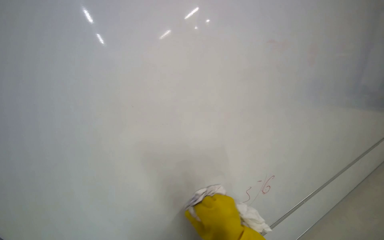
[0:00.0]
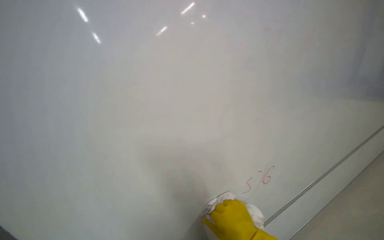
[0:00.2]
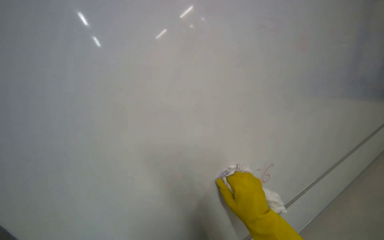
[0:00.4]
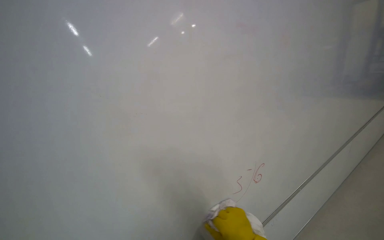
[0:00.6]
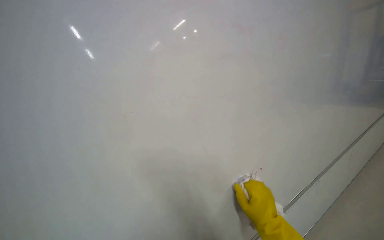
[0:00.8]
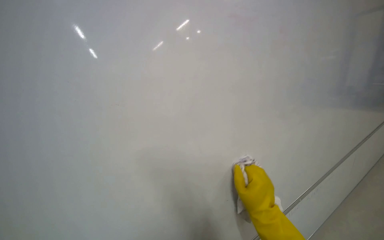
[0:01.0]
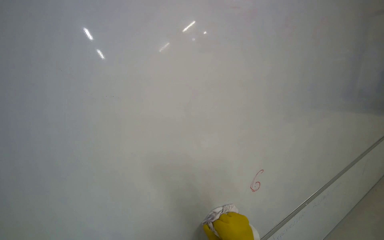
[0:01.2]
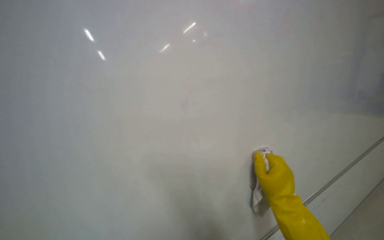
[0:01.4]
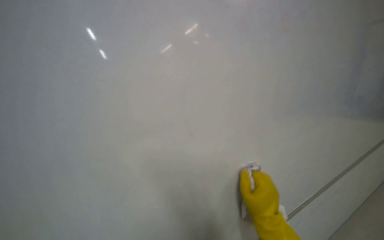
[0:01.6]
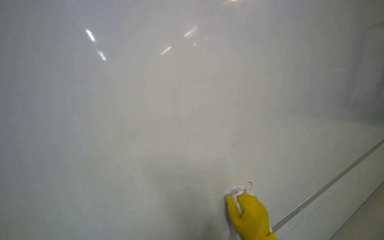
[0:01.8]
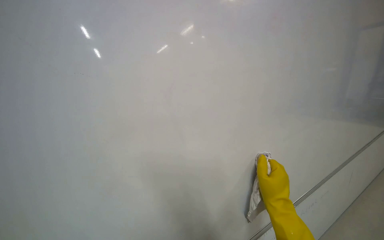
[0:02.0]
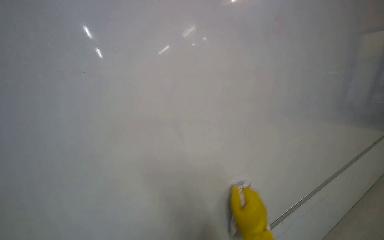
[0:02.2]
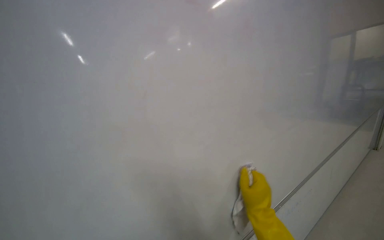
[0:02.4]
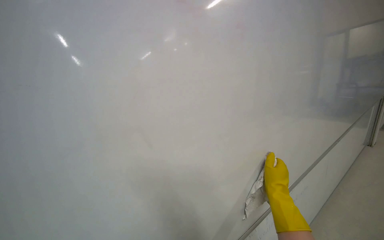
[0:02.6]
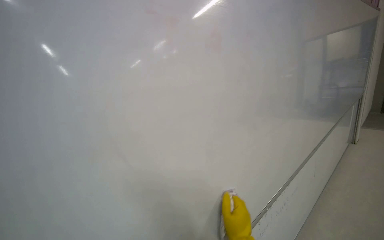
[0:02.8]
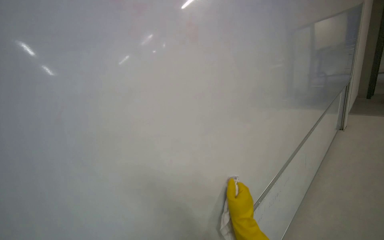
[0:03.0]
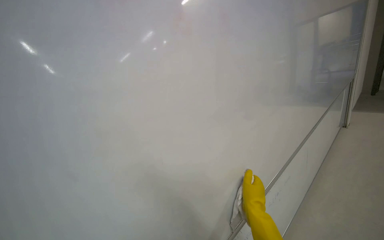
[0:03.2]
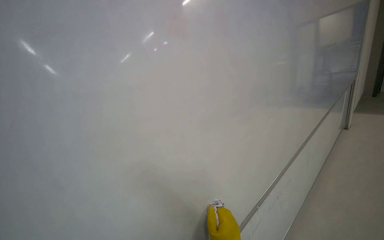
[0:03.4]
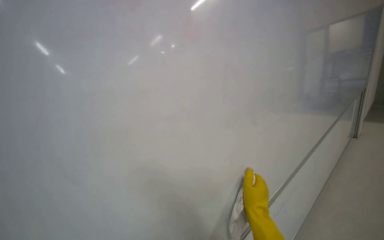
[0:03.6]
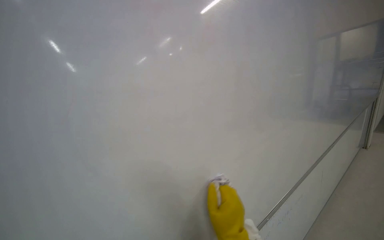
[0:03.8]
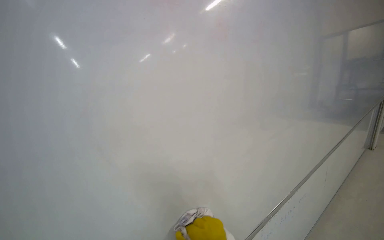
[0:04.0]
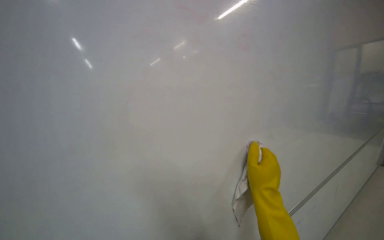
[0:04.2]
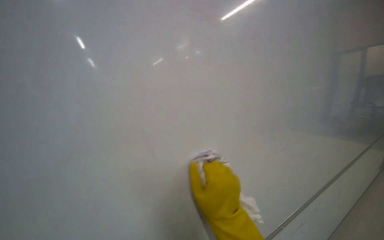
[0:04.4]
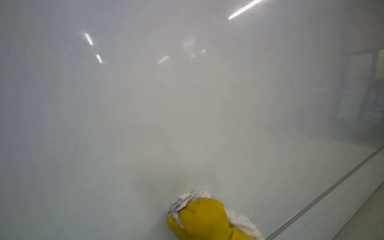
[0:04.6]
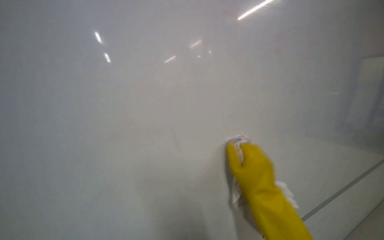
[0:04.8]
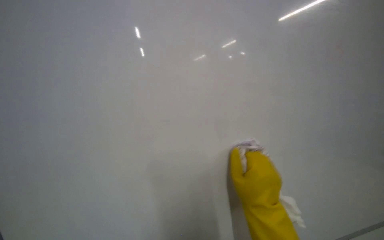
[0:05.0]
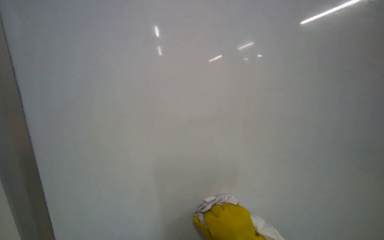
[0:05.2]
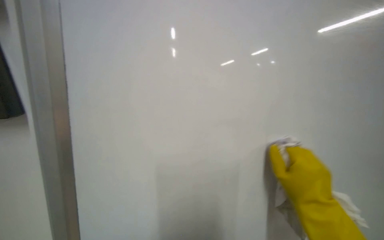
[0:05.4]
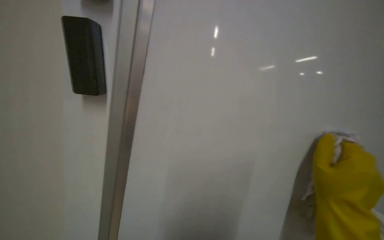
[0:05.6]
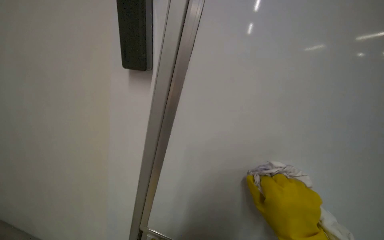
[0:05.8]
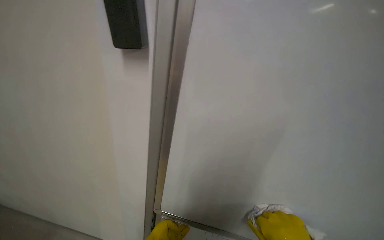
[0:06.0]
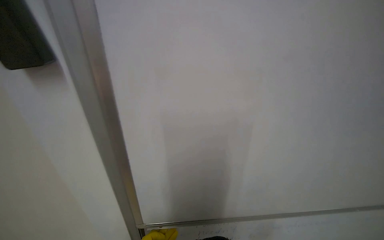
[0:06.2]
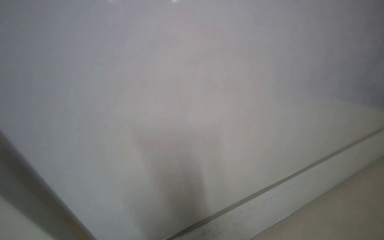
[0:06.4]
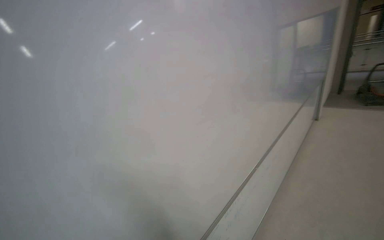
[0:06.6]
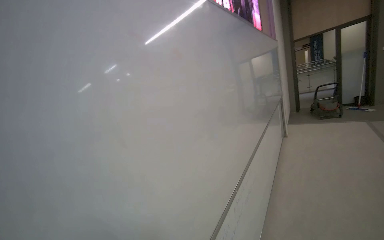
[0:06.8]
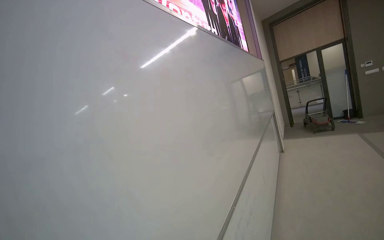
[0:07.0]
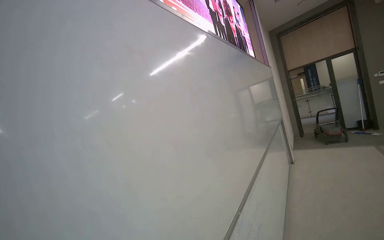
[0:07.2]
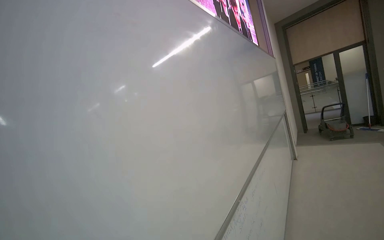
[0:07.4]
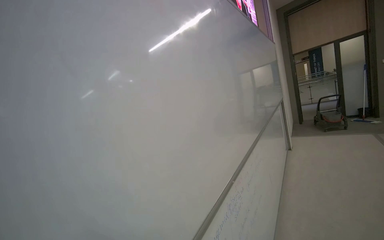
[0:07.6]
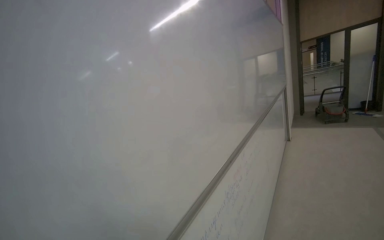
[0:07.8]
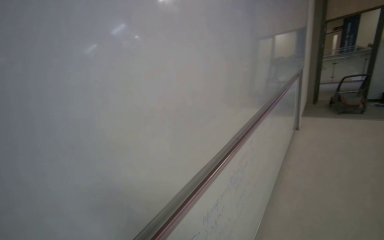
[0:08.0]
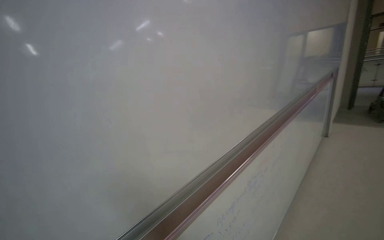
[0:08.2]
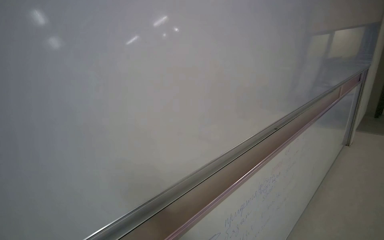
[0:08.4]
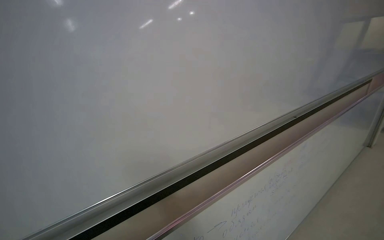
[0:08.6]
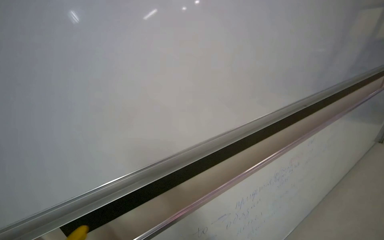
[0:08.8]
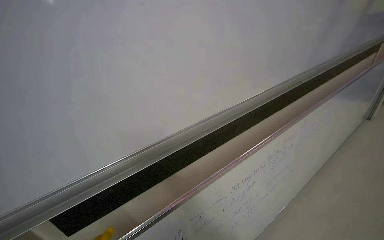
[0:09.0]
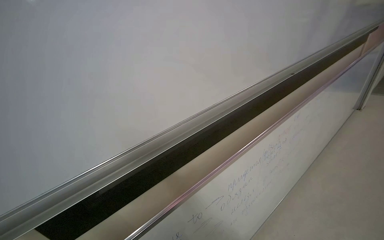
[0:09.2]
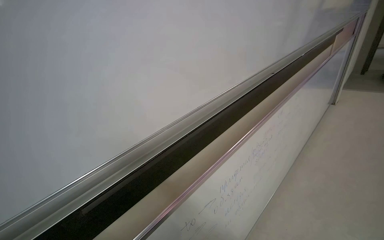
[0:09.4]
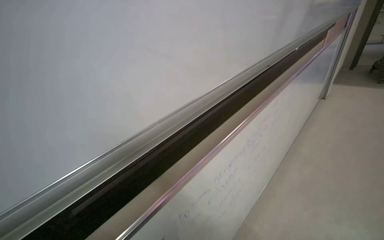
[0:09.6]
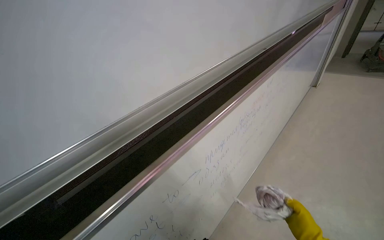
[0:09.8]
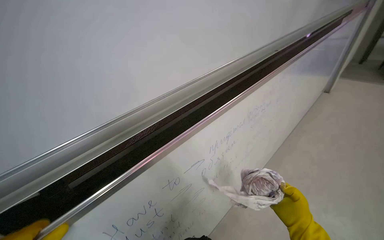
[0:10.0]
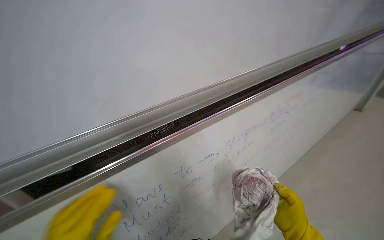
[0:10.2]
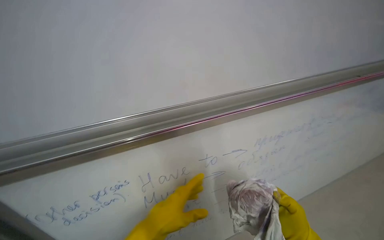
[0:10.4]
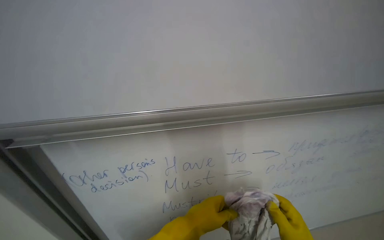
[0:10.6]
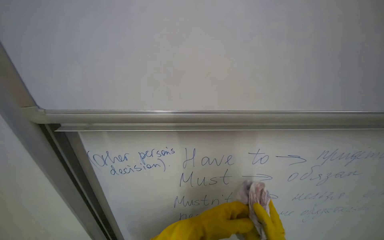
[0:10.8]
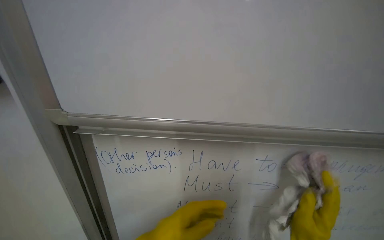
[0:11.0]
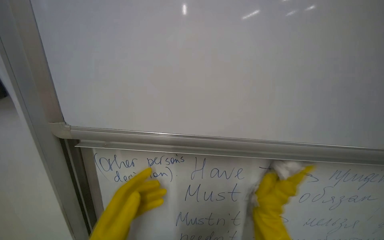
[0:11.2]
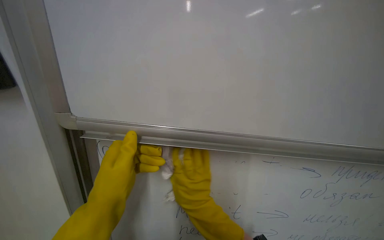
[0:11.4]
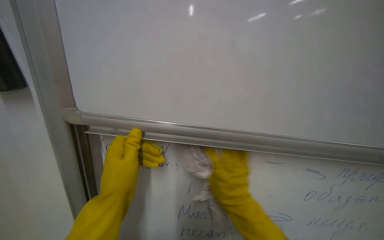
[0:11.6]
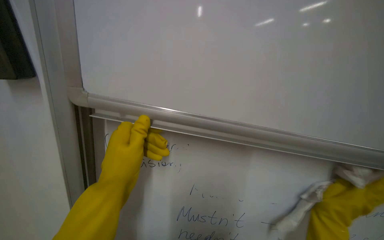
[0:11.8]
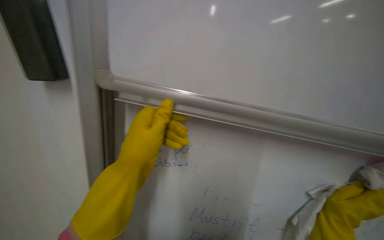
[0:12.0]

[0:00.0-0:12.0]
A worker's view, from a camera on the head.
Job: wiping surfaces.
The whole recording: Wiping whiteboard. The worker wipes the whiteboard clean with a cloth.
0:06.0 to 0:07.6: The wearer looks some 20 degrees further upward.
0:07.6 to 0:09.0: The head rotates about 25 degrees to the left. The view tilts approximately 20 degrees downward.
0:10.4 to 0:12.0: The wearer's head swings approximately 25 degrees to the left. The view tips upward by about 15 degrees.

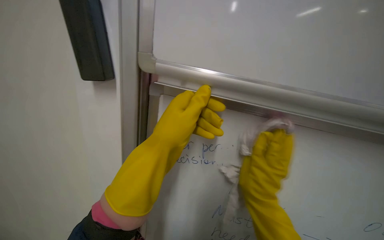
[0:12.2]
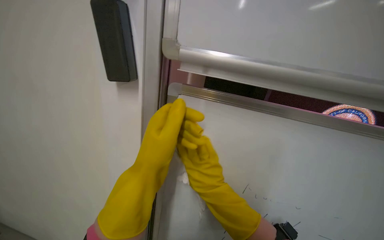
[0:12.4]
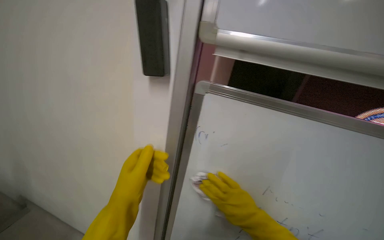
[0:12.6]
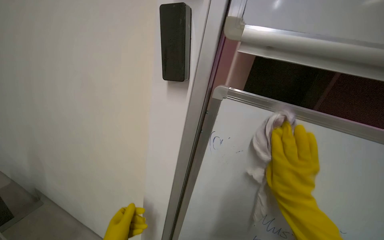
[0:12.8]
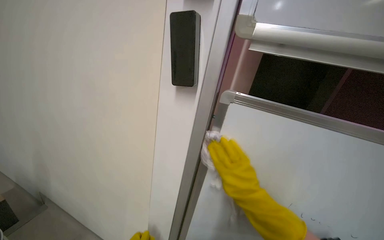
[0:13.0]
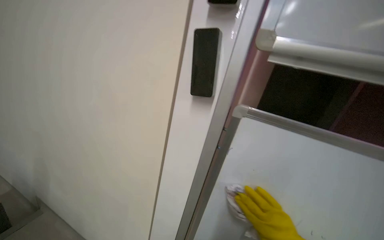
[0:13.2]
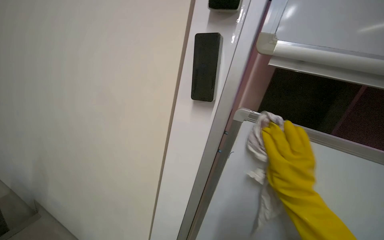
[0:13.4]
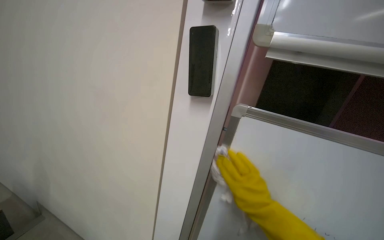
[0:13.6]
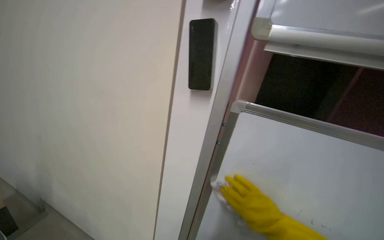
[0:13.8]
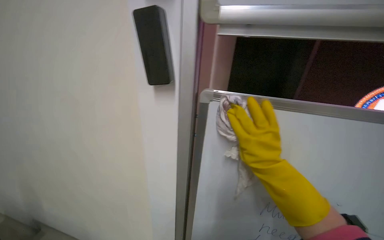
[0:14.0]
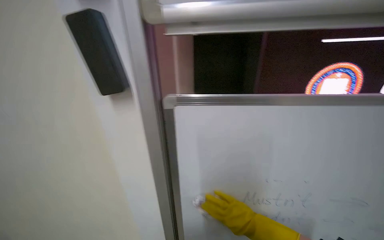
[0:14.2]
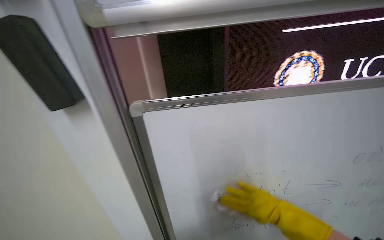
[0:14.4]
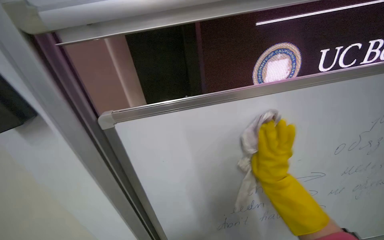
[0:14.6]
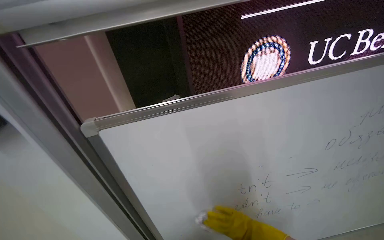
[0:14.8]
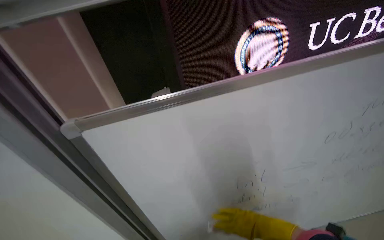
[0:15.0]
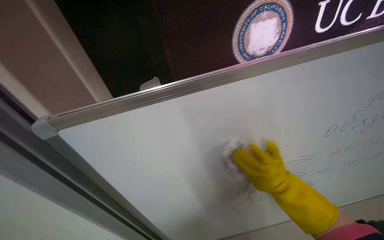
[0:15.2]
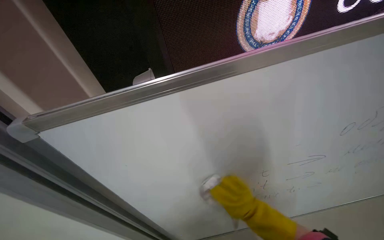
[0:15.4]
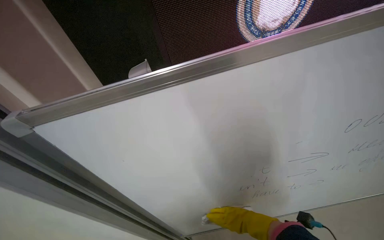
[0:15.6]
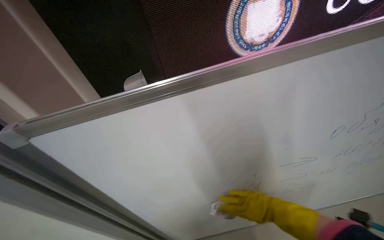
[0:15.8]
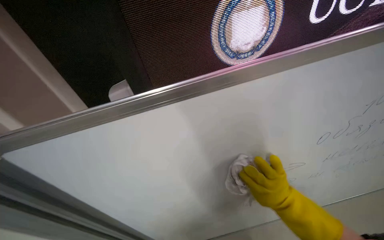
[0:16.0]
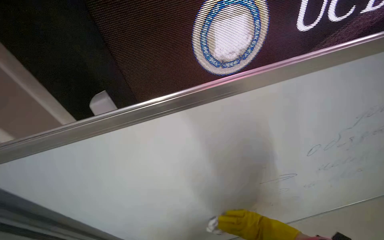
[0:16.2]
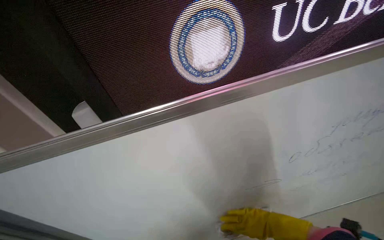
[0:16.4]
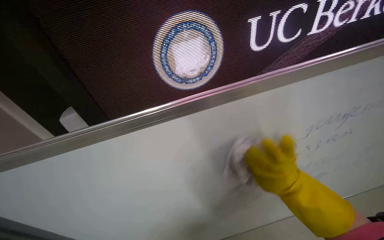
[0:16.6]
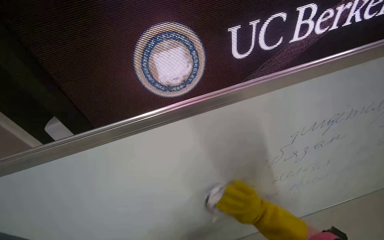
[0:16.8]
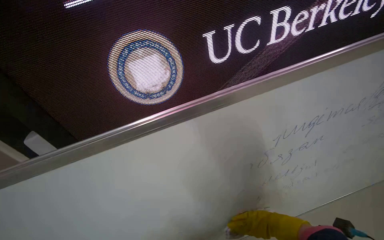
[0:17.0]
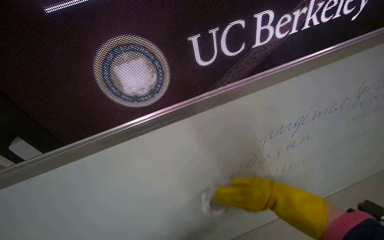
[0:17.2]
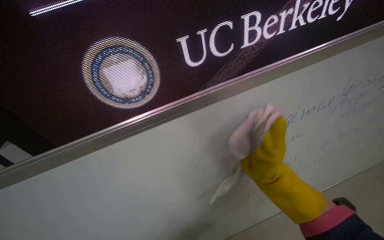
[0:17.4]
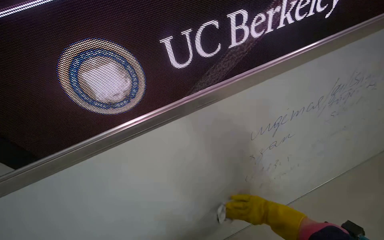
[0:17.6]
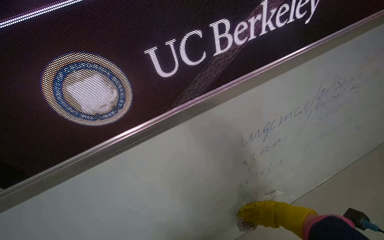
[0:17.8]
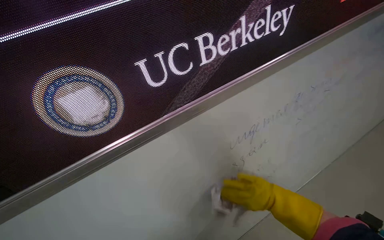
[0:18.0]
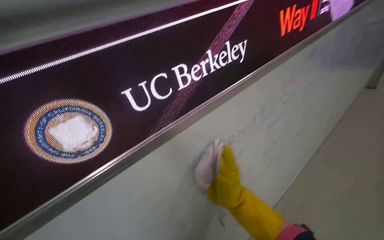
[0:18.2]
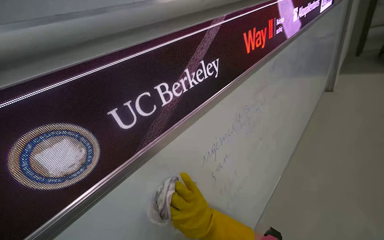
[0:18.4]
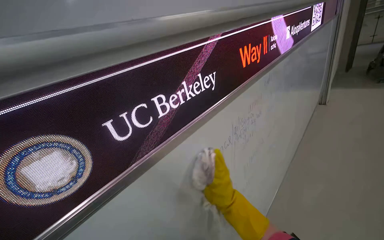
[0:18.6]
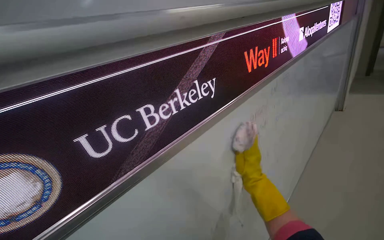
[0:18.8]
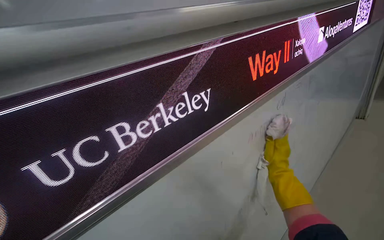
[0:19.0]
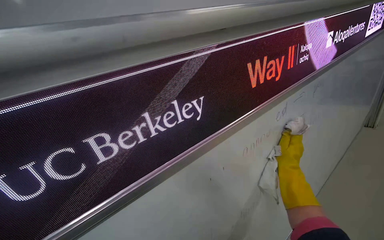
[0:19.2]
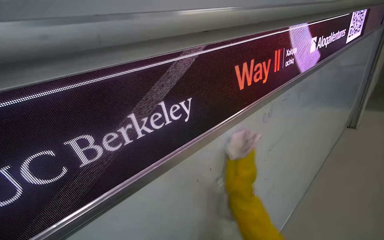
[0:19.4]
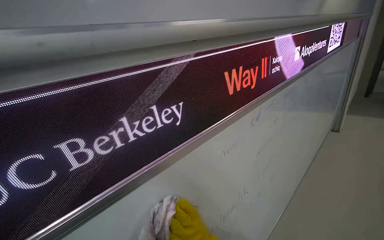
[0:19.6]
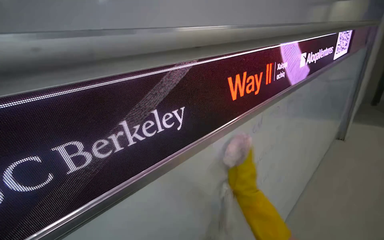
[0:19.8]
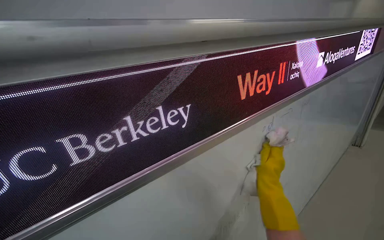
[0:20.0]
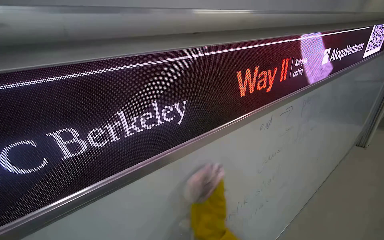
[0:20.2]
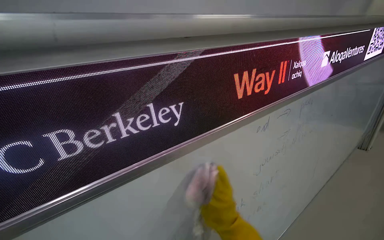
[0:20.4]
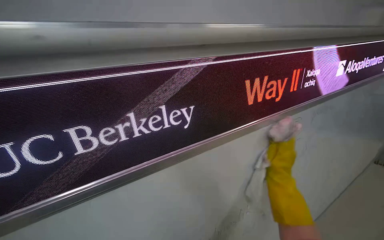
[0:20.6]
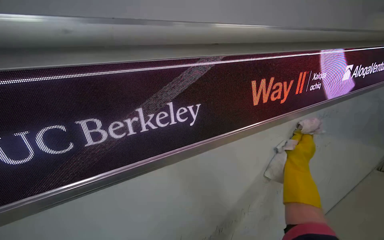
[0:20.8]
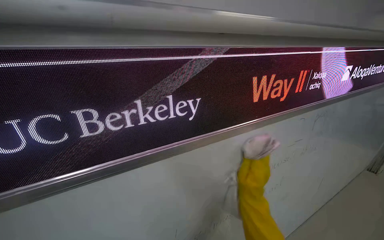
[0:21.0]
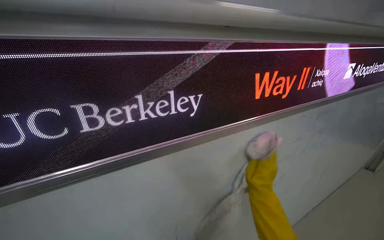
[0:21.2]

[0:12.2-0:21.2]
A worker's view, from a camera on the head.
Job: wiping surfaces.
The whole recording: Wiping whiteboard. The worker wipes the whiteboard clean with a cloth.
0:12.2 to 0:13.8: The right hand goes left and right, approximately 20 cm each way, reversing 2 times.
0:13.8 to 0:15.2: The head rotates some 40 degrees to the right. The view tilts about 15 degrees downward.
0:15.2 to 0:16.6: The camera pitches upward, by some 10 degrees. The right hand swings up and down the picture, roughly 15 cm each way, with 3 reversals.
0:16.6 to 0:18.2: The wearer looks some 25 degrees further to the right. The view tips upward by roughly 15 degrees. The right hand moves up and down the picture over about 25 cm, changing direction 3 times.
0:18.2 to 0:19.8: The right hand swings left and right, roughly 25 cm each way, with 3 reversals.
0:19.8 to 0:21.2: The right hand goes left and right, some 25 cm each way, reversing 2 times.
